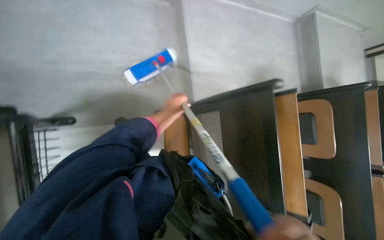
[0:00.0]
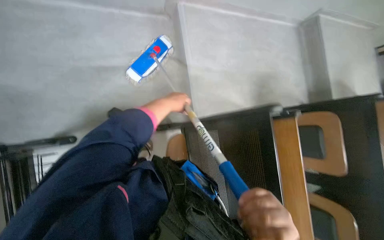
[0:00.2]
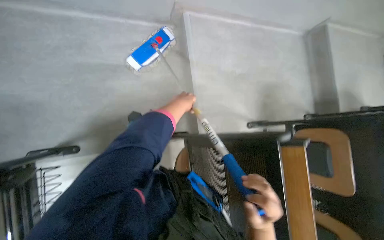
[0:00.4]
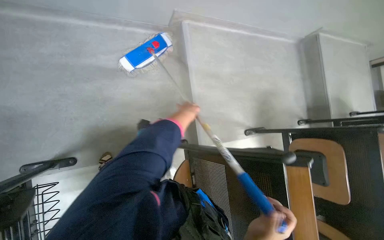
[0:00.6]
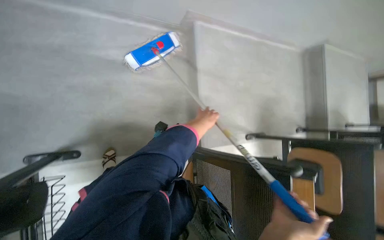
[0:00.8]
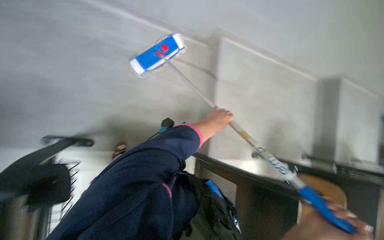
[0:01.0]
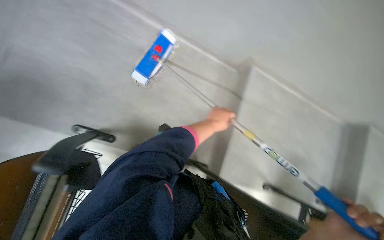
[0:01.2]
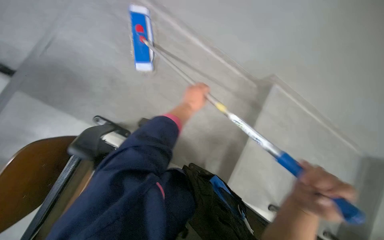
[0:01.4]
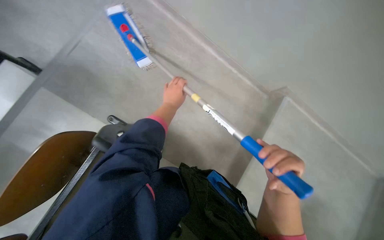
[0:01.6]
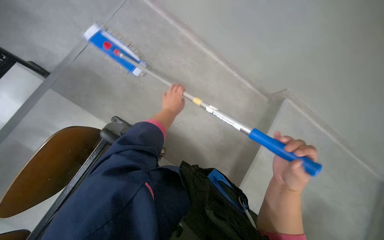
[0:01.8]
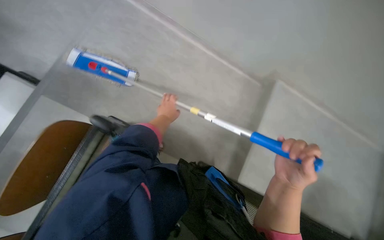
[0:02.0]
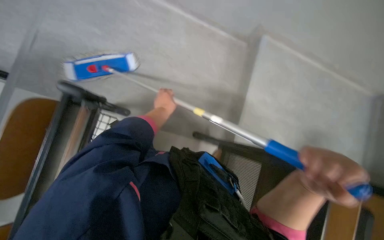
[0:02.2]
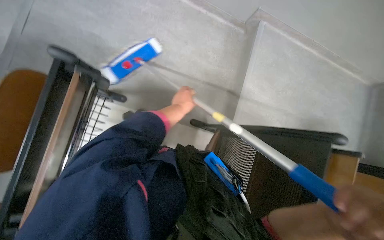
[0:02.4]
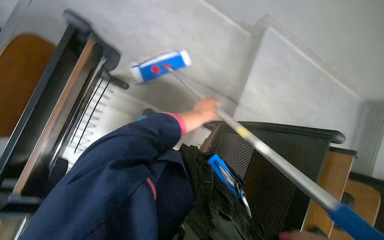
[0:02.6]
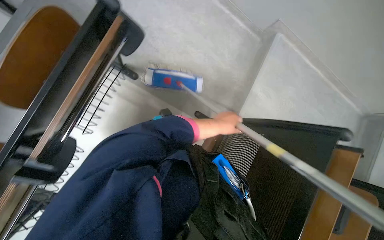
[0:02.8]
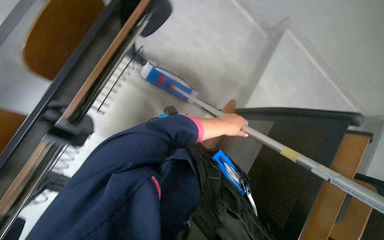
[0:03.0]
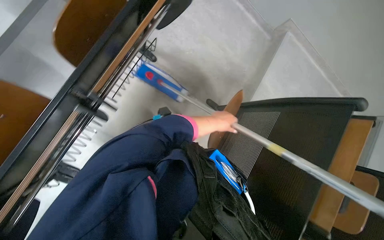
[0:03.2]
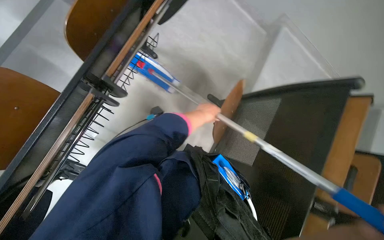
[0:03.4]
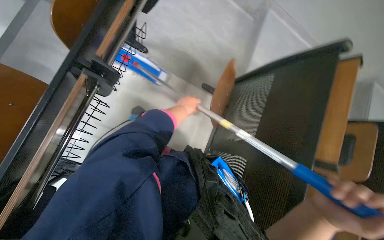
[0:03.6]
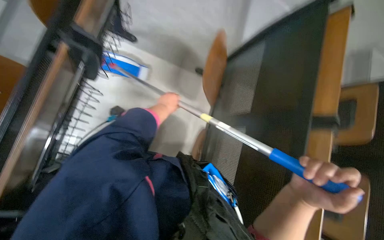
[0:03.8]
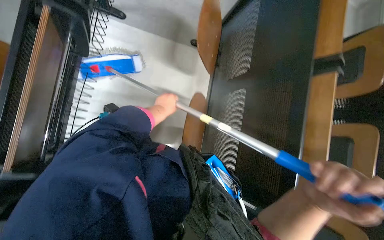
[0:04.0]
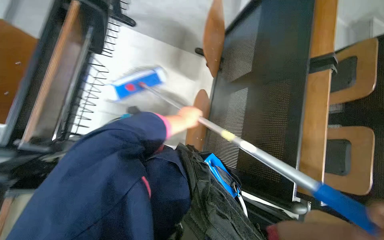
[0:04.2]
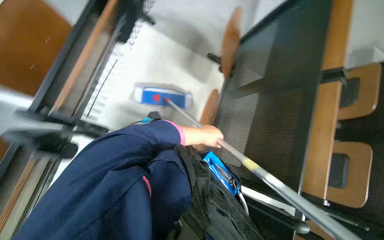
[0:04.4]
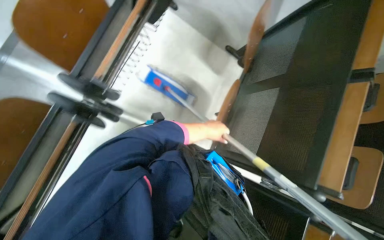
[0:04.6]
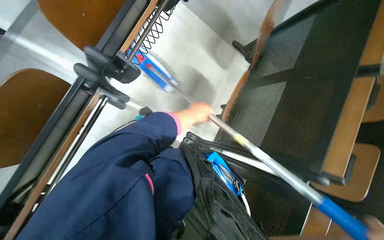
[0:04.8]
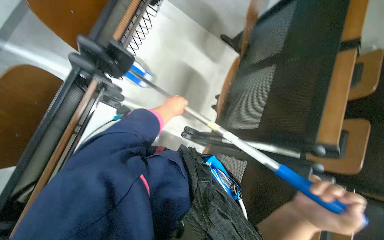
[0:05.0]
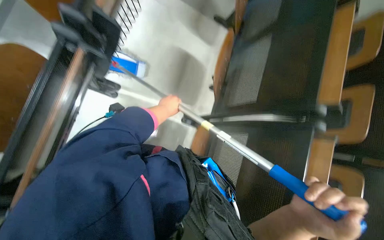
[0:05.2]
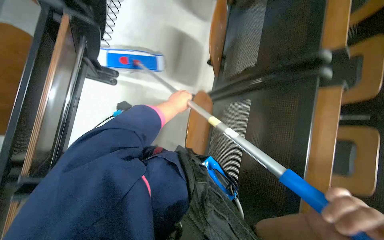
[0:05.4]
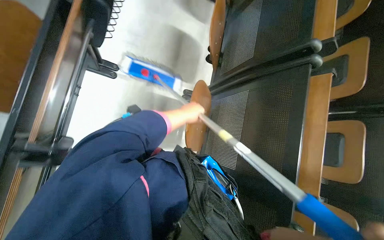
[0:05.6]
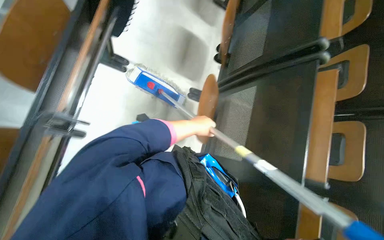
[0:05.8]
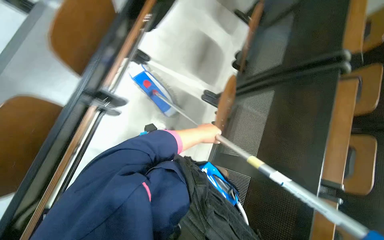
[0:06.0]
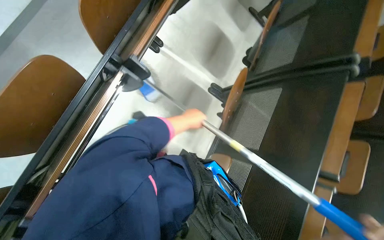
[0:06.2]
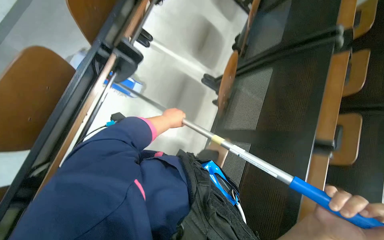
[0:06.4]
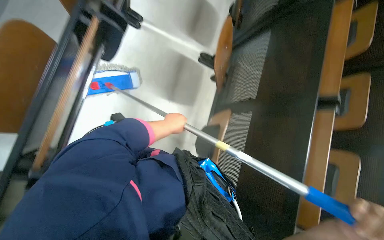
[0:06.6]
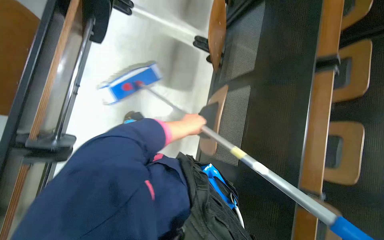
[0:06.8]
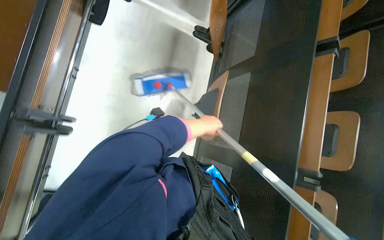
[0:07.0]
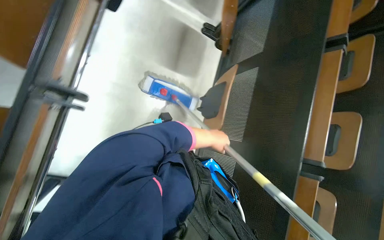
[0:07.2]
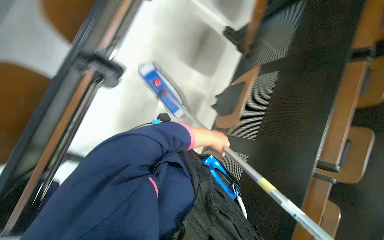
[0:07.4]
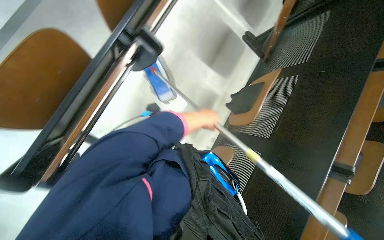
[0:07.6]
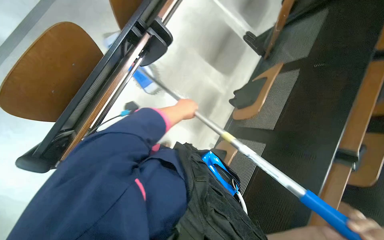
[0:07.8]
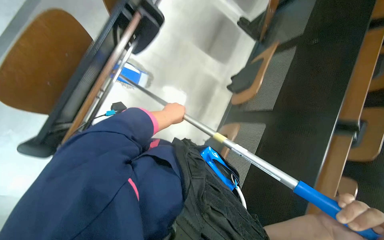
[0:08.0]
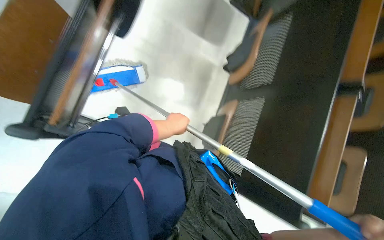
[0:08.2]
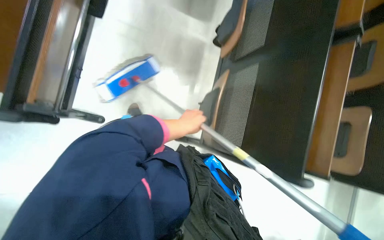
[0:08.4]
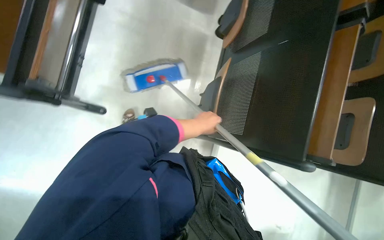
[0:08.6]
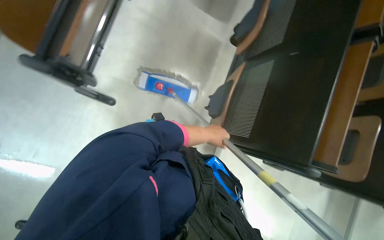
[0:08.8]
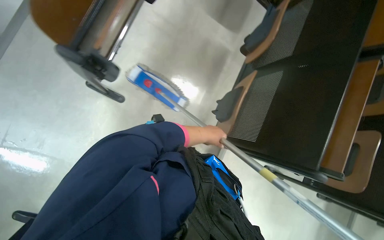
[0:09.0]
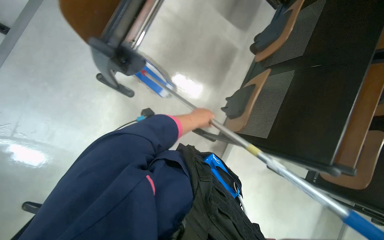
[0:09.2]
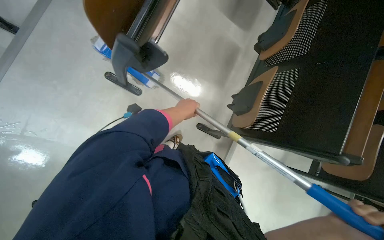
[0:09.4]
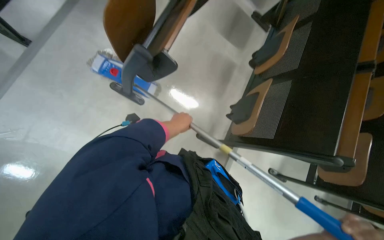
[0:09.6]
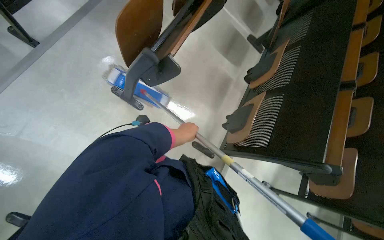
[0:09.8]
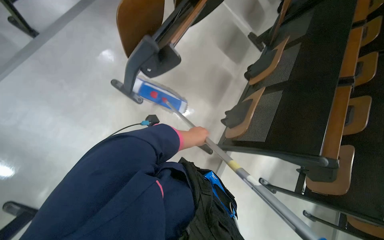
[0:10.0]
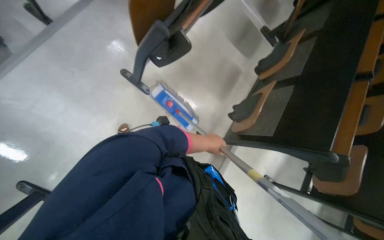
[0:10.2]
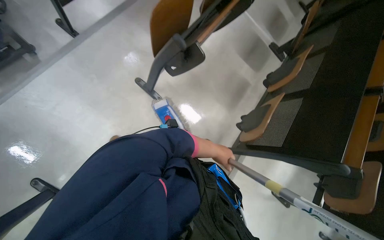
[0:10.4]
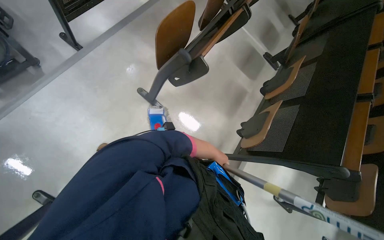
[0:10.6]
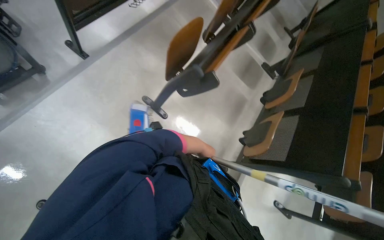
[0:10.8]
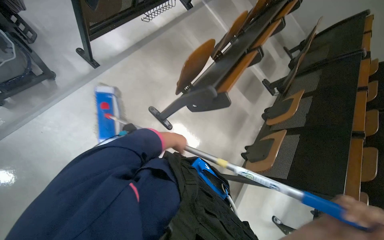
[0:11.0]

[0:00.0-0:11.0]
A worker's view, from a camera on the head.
Job: wiping surfaces.
The whole recording: Cleaning lecture hall chairs. The worker uses a mop to clean the backrests and frames of the lecture hall chairs.
0:00.0 to 0:01.6: The left hand reaches roughly 10 cm to the right, then returns.
0:01.6 to 0:03.2: The left hand shifts roughly 20 cm down the picture.
0:03.2 to 0:04.8: The left hand swings left and right, roughly 20 cm each way, with 2 reversals.
0:06.2 to 0:07.8: The camera travels some 60 cm.
0:07.8 to 0:09.4: The left hand travels to the right and back again, approximately 20 cm each way.
0:09.4 to 0:11.0: The view tilts about 15 degrees upward. The left hand moves approximately 5 cm to the right and comes back.

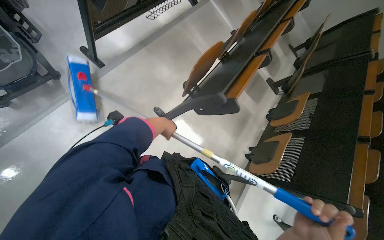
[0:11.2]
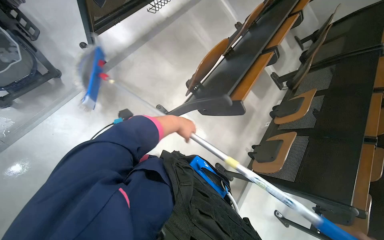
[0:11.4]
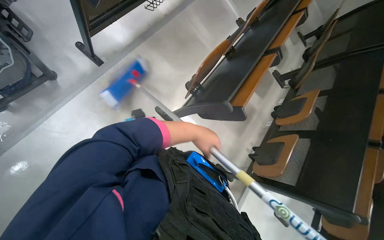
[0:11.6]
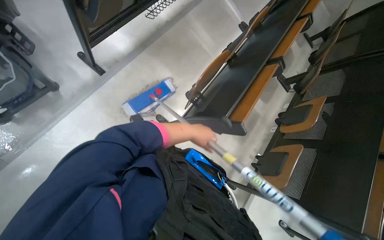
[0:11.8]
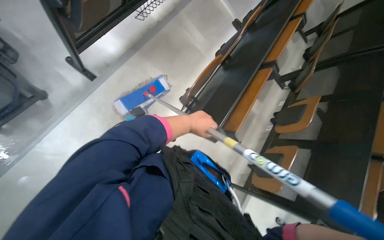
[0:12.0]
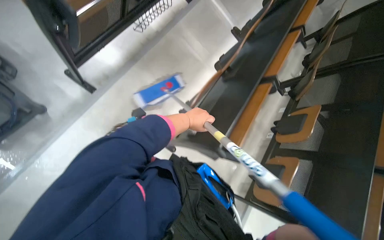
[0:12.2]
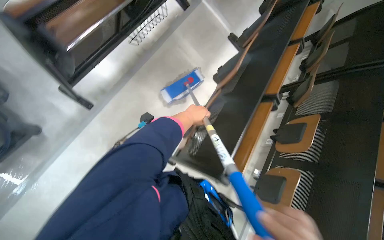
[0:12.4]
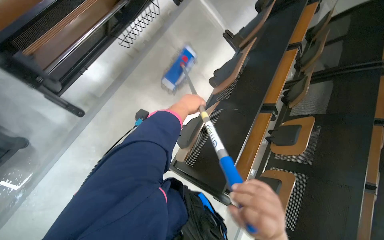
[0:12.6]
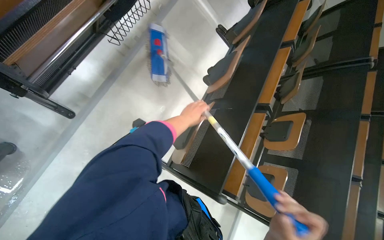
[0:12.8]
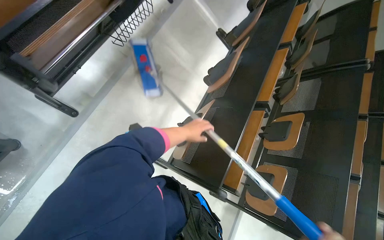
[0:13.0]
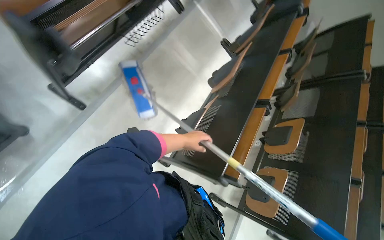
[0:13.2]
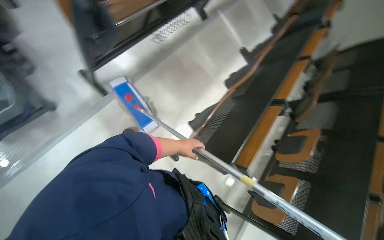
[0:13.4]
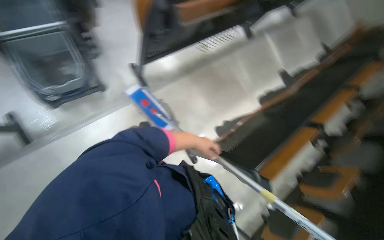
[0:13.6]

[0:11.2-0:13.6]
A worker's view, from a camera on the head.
Job: wiping surfaces.
The whole recording: Cleaning lecture hall chairs. The worker uses a mop to clean the backrests and frames of the lecture hall chairs.
0:11.2 to 0:12.4: The head travels roughly 50 cm.

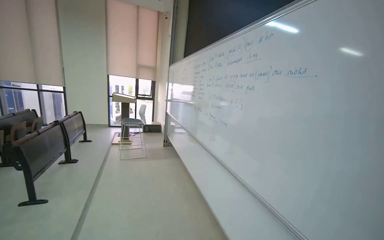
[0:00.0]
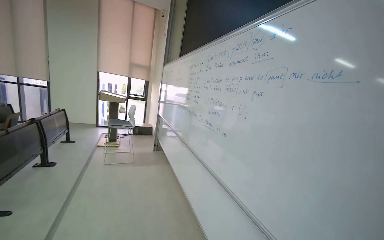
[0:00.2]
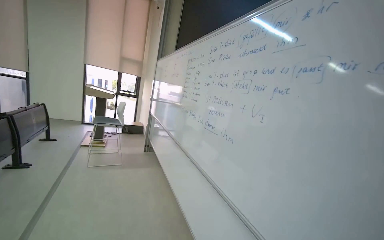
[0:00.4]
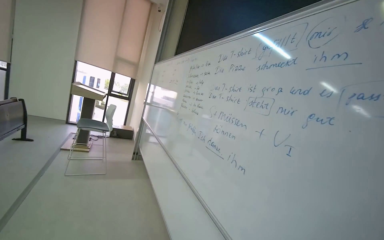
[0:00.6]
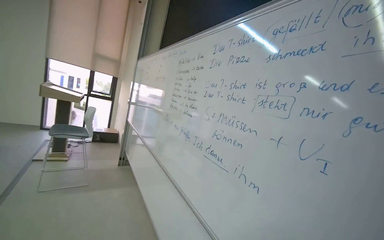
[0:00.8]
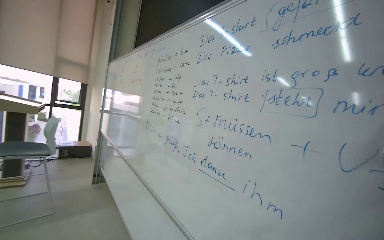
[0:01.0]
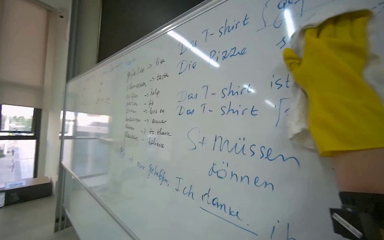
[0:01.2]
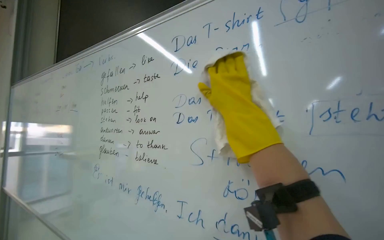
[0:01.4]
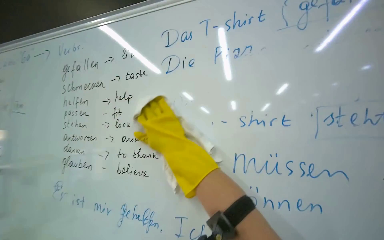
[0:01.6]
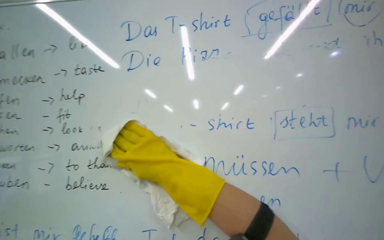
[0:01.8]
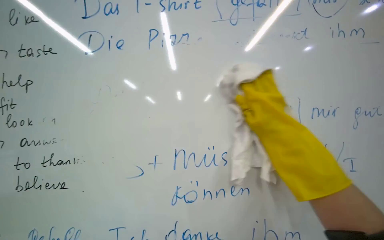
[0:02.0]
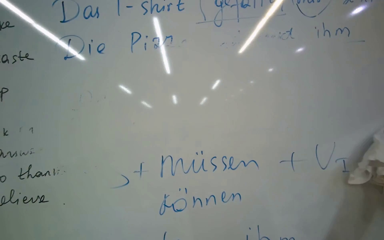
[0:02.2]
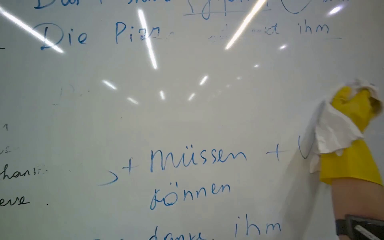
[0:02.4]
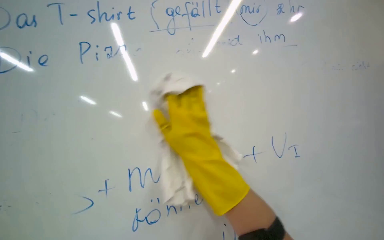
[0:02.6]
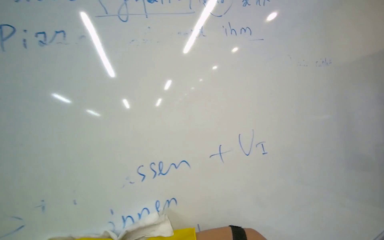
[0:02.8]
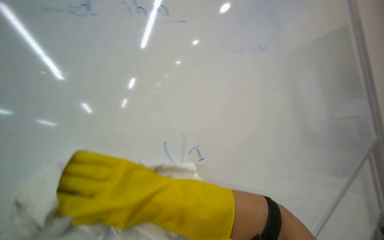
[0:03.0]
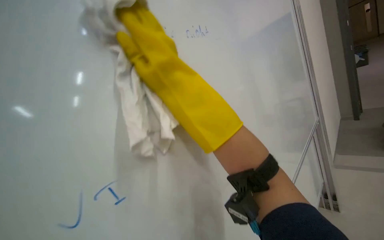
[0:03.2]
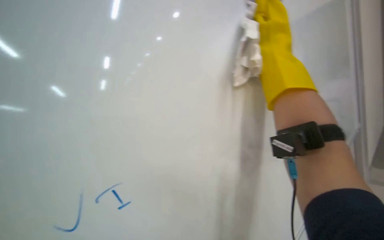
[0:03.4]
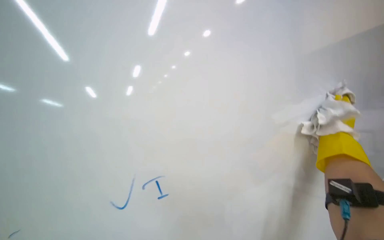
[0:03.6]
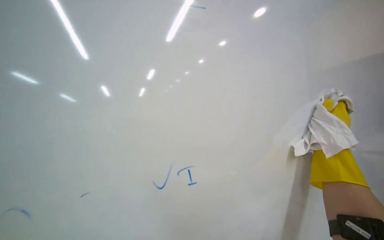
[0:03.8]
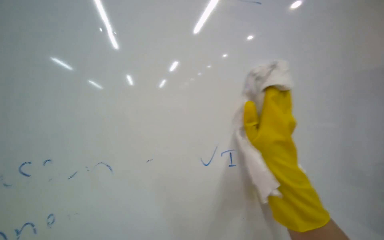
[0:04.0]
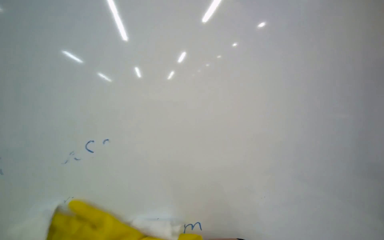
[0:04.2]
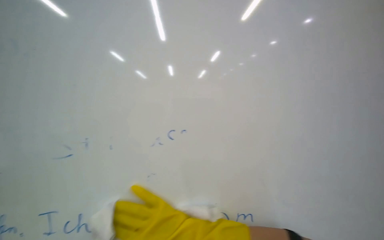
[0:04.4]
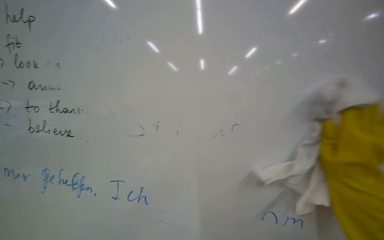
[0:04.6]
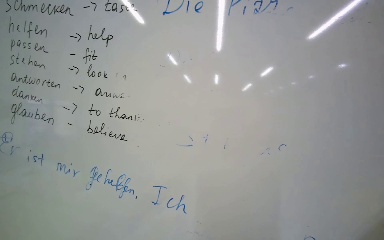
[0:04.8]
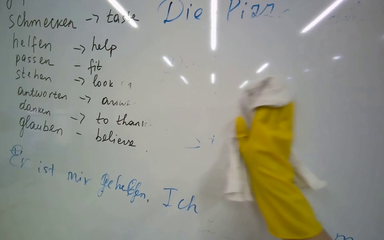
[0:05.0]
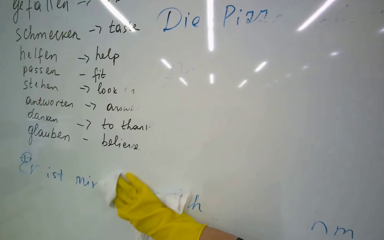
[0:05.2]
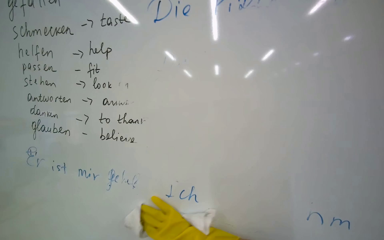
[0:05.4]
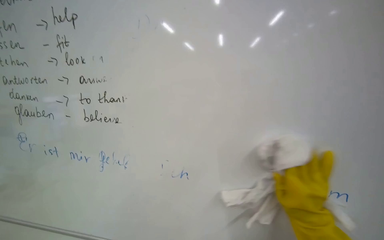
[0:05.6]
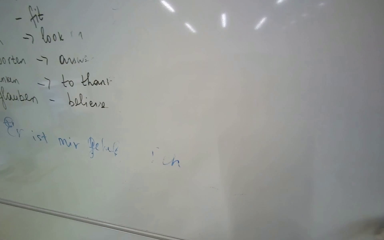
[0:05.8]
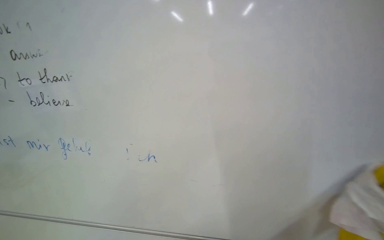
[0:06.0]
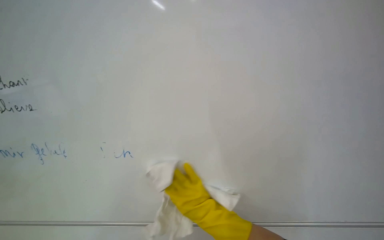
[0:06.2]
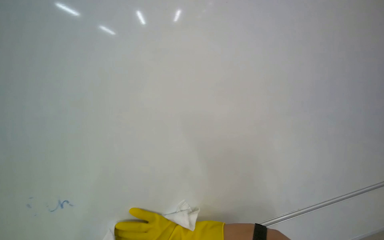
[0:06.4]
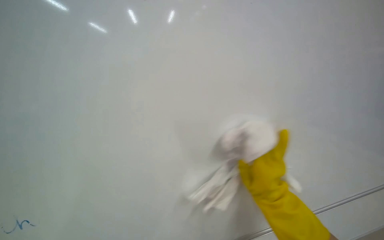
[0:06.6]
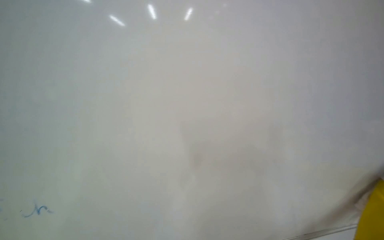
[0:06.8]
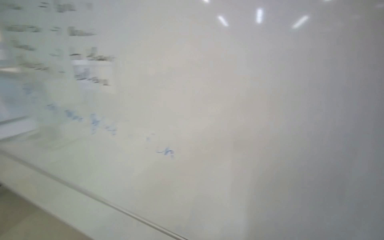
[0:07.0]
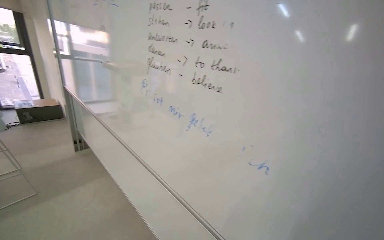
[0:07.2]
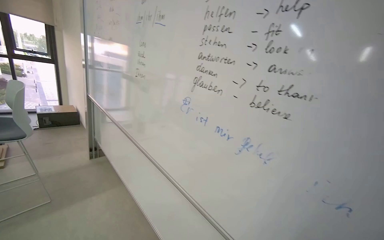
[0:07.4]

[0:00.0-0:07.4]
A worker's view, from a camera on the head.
Job: wiping surfaces.
The whole recording: Wiping whiteboard in classroom. The worker wipes the whiteboard clean with a cloth.
0:00.0 to 0:01.4: The camera travels roughly 1 m. The view swings about 40 degrees to the right.
0:01.4 to 0:03.0: The view pans to the right by roughly 35 degrees.
0:04.4 to 0:06.0: The view tilts approximately 15 degrees downward.
